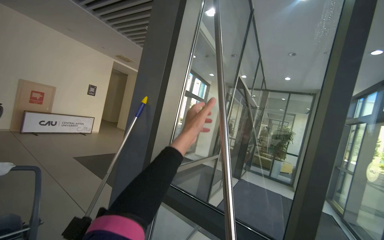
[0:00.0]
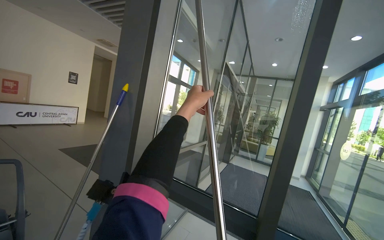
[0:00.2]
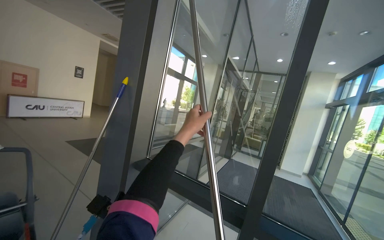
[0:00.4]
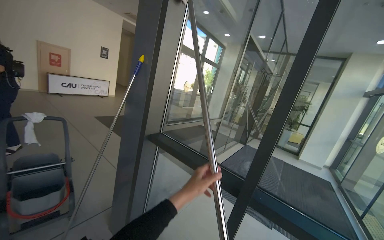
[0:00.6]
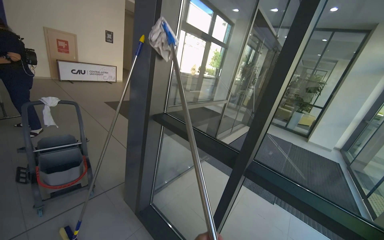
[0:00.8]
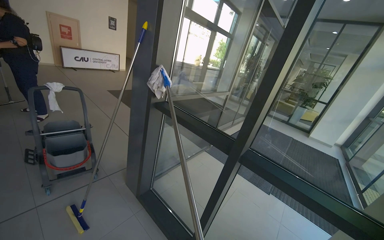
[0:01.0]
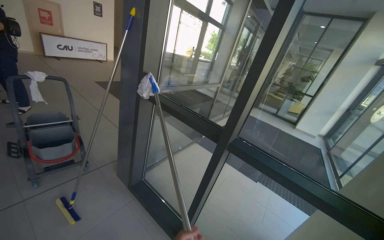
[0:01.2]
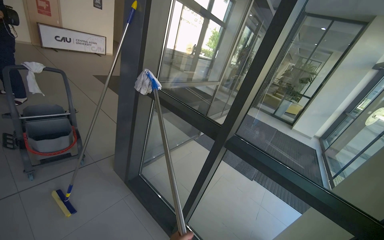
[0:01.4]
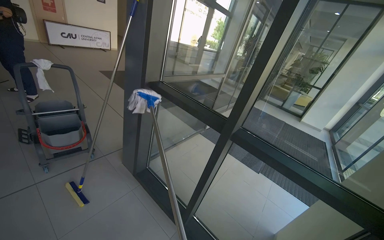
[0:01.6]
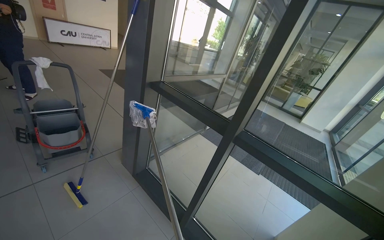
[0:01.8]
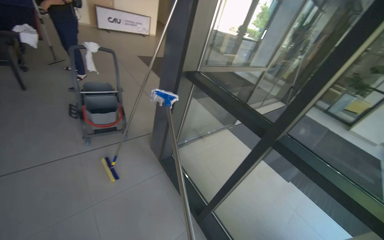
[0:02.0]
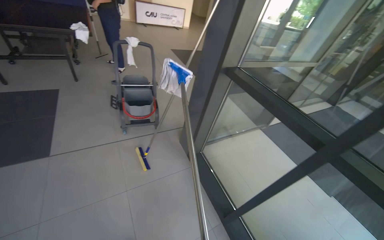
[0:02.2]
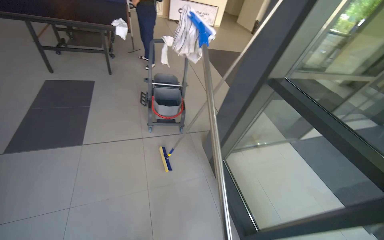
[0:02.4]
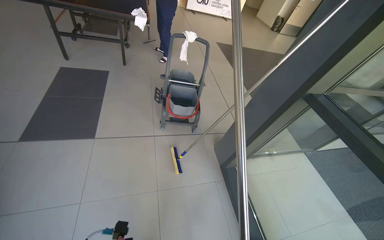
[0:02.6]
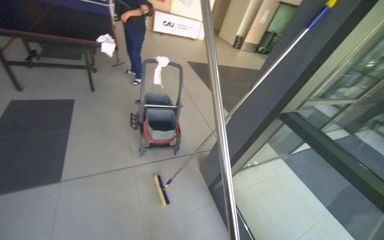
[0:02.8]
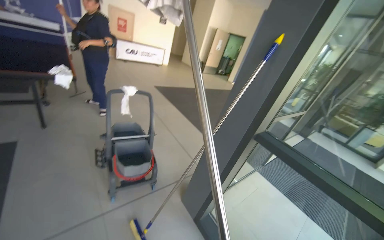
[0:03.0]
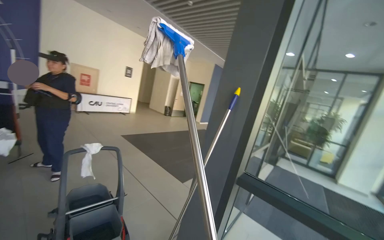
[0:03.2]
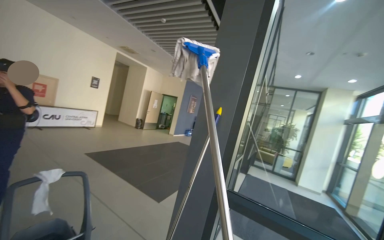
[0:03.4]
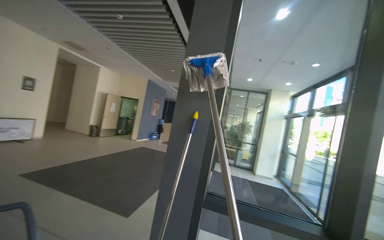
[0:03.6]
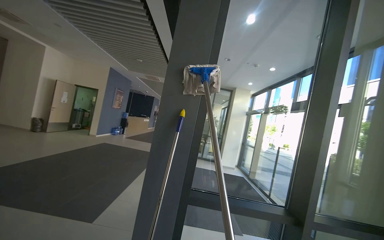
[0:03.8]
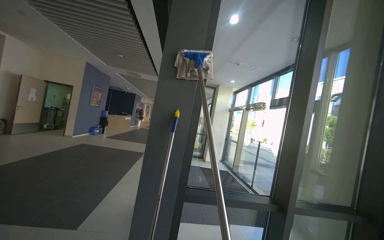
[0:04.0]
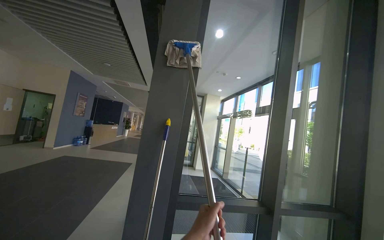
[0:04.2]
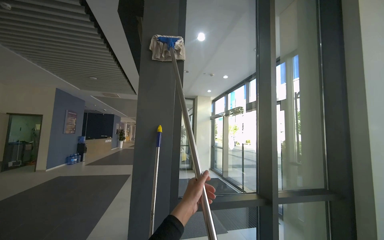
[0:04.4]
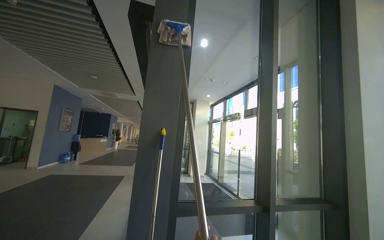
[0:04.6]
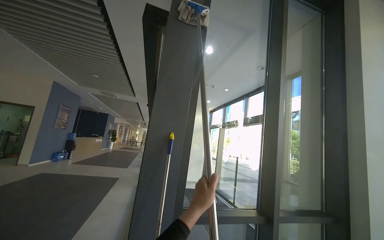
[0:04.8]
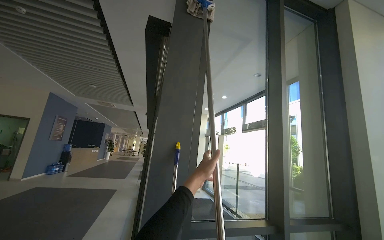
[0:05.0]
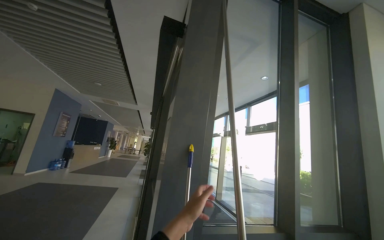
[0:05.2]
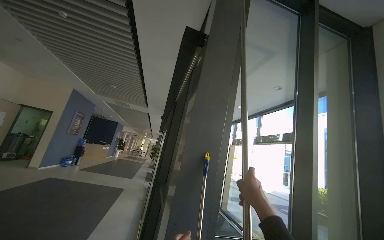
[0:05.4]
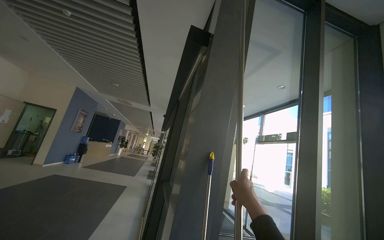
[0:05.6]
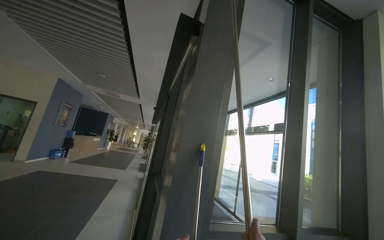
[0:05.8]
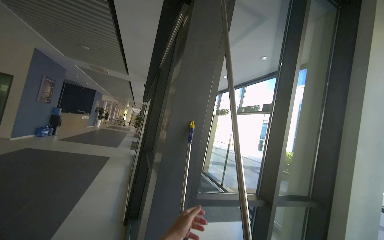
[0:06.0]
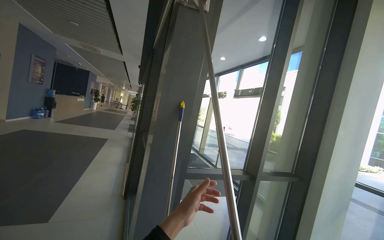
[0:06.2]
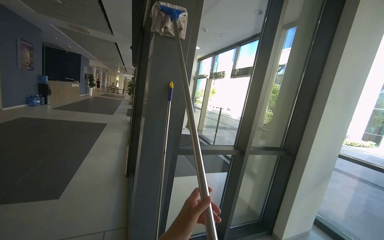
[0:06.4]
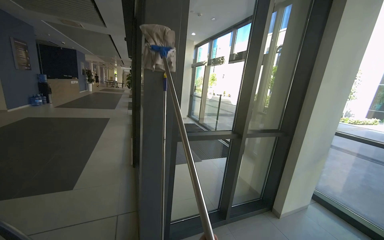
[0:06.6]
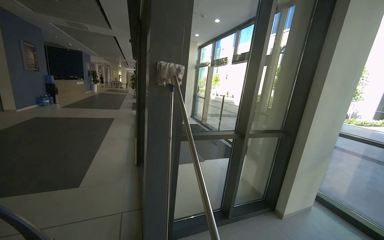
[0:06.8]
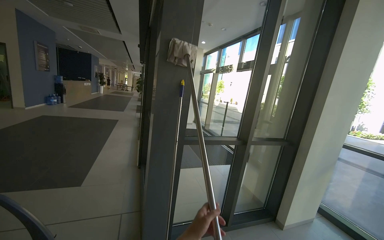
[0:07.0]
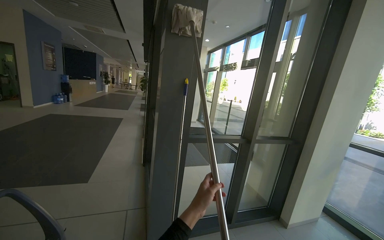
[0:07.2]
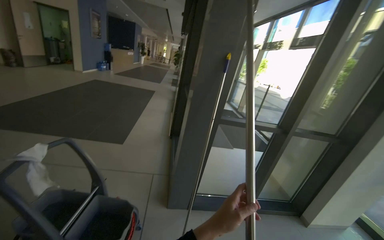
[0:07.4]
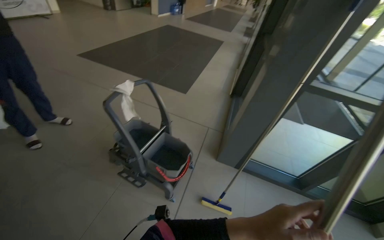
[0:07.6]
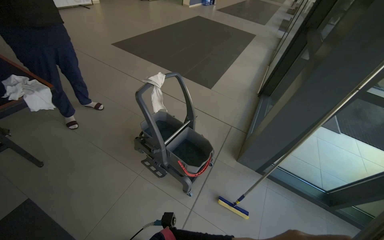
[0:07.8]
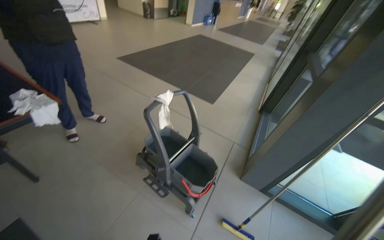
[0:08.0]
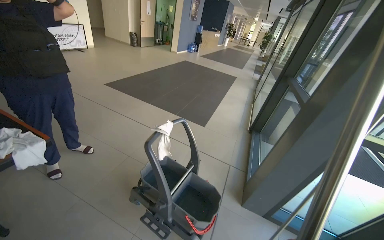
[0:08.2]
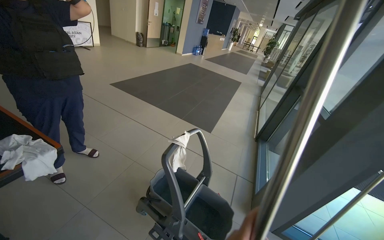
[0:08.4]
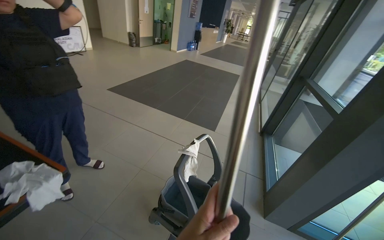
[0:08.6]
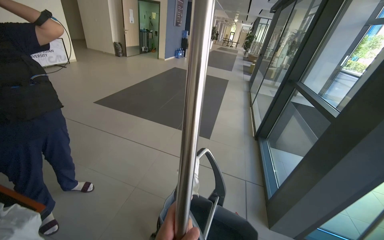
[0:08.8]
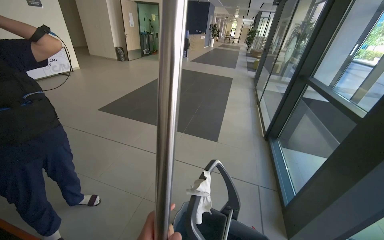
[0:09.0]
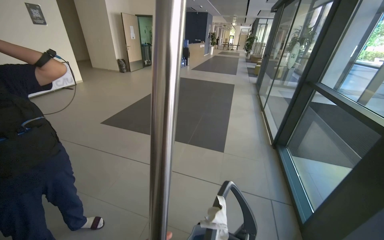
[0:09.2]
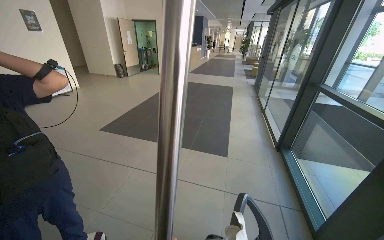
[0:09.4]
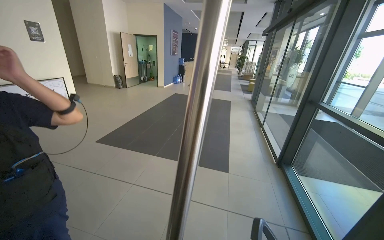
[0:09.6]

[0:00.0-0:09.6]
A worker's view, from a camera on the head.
Job: cleaning windows.
The whole recording: Mopping upper glass windows. The worker mops the upper sections of the glass windows with a long-handled mop.
0:00.0 to 0:01.6: The camera pitches downward, by approximately 30 degrees.
0:01.6 to 0:03.2: The camera travels approximately 70 cm. The view tilts roughly 20 degrees upward.
0:03.2 to 0:04.8: The head travels roughly 50 cm. The view swings roughly 55 degrees to the right.
0:04.8 to 0:06.4: The view tips downward by about 20 degrees.
0:06.4 to 0:08.0: The head rotates roughly 50 degrees to the left. The view tilts about 25 degrees downward.
0:08.0 to 0:09.6: The camera is carried about 80 cm. The view tips upward by about 15 degrees.

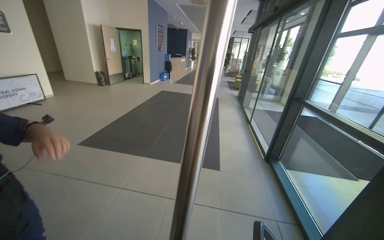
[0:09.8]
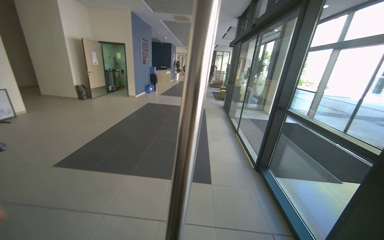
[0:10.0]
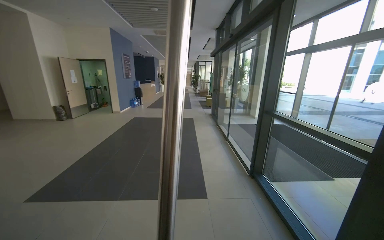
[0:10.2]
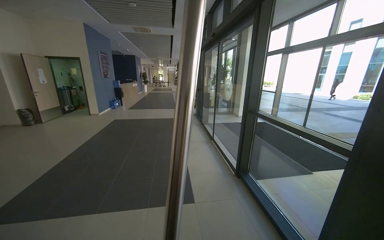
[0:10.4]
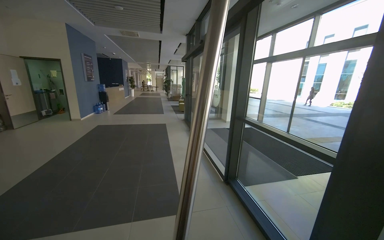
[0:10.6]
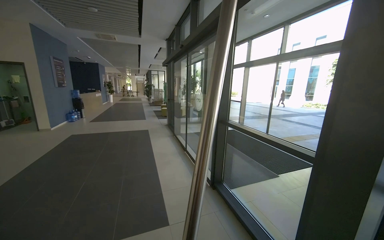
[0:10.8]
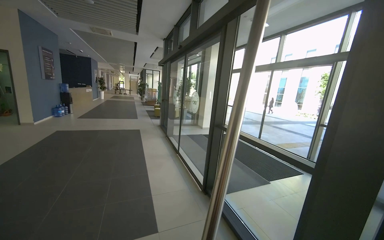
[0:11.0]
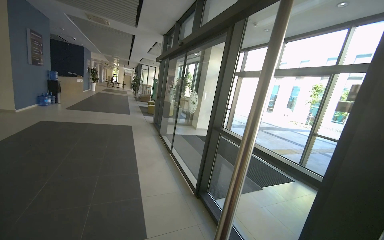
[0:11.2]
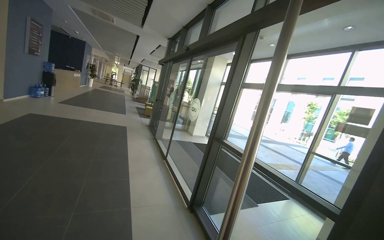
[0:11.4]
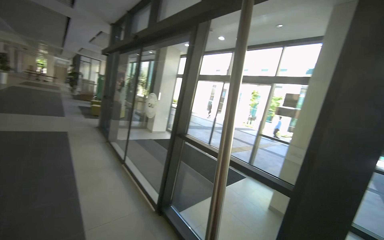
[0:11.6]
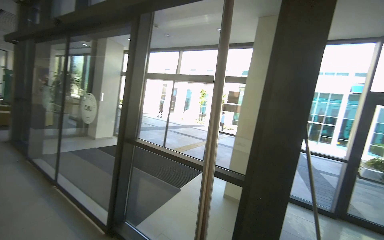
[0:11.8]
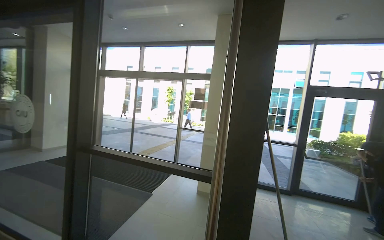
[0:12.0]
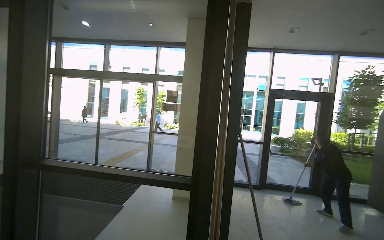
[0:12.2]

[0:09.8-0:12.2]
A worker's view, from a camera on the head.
Job: cleaning windows.
The whole recording: Mopping upper glass windows. The worker mops the upper sections of the glass windows with a long-handled mop.
0:09.8 to 0:11.0: The camera sweeps to the right, by some 30 degrees. The wearer looks approximately 10 degrees further upward.
0:11.0 to 0:12.2: The head travels roughly 50 cm. The camera is aimed about 60 degrees further to the right.

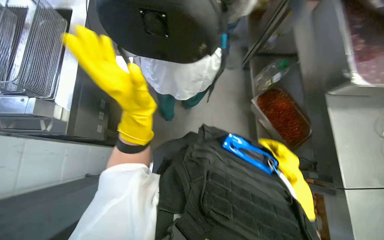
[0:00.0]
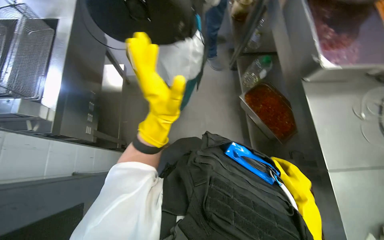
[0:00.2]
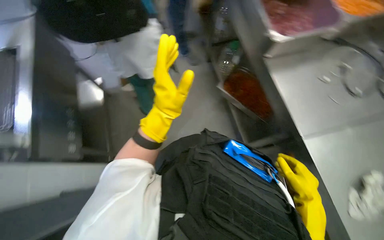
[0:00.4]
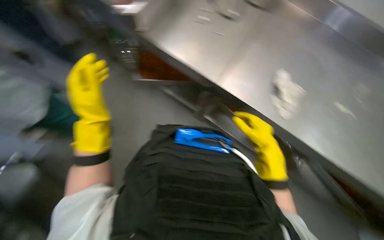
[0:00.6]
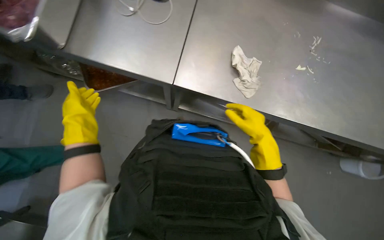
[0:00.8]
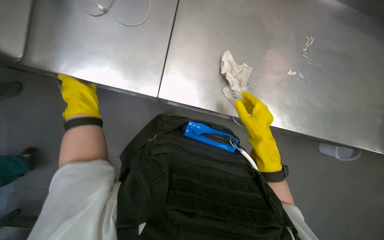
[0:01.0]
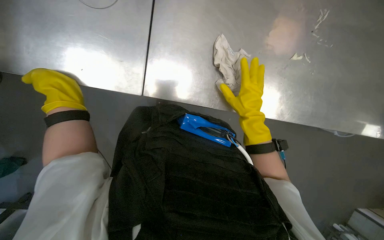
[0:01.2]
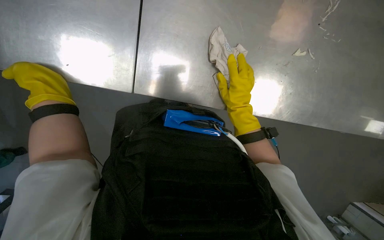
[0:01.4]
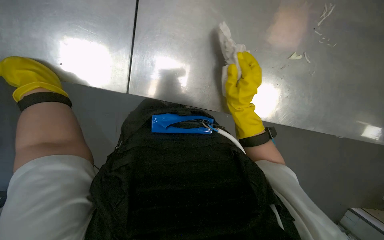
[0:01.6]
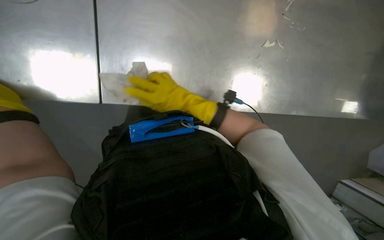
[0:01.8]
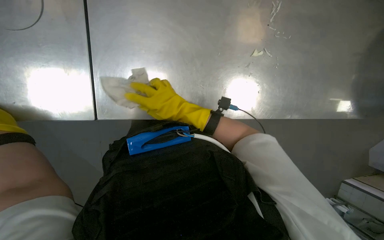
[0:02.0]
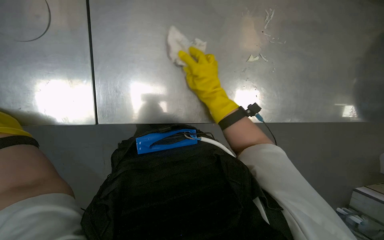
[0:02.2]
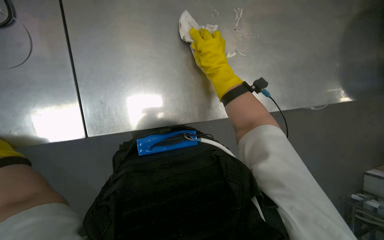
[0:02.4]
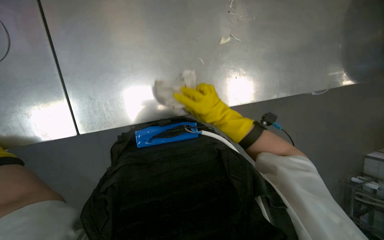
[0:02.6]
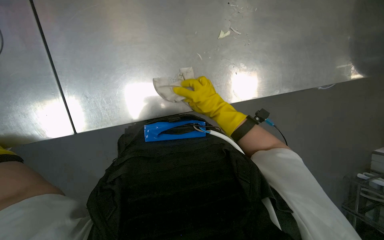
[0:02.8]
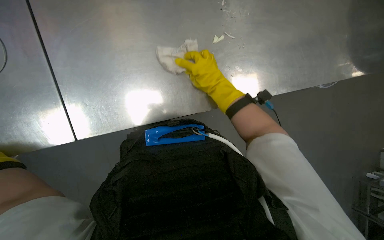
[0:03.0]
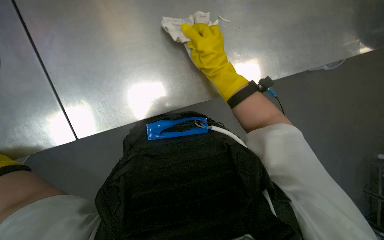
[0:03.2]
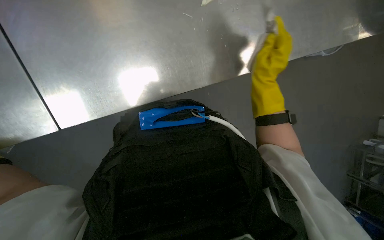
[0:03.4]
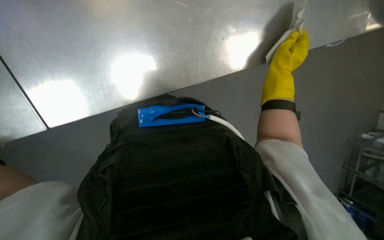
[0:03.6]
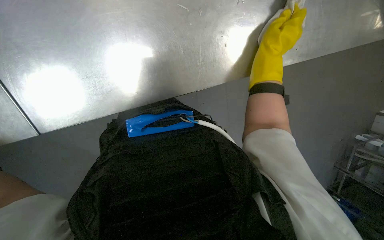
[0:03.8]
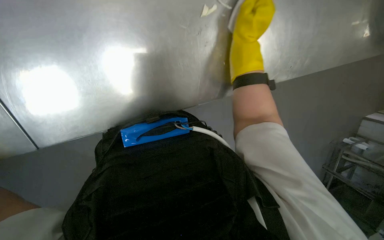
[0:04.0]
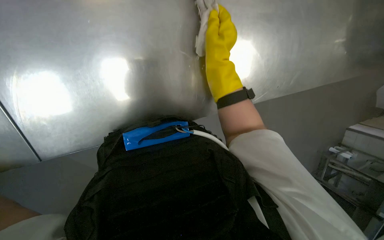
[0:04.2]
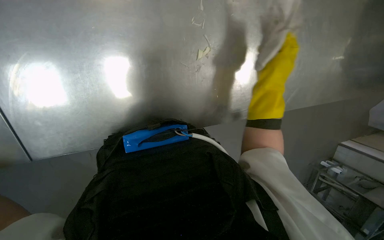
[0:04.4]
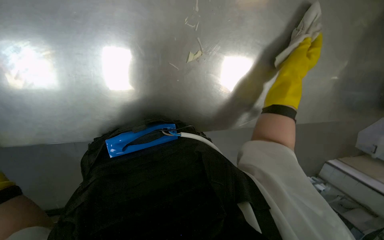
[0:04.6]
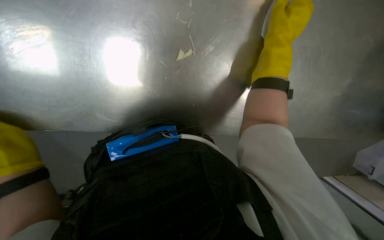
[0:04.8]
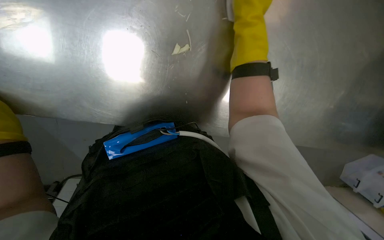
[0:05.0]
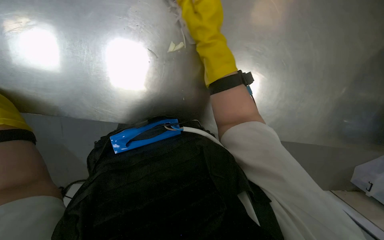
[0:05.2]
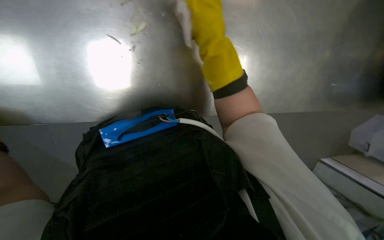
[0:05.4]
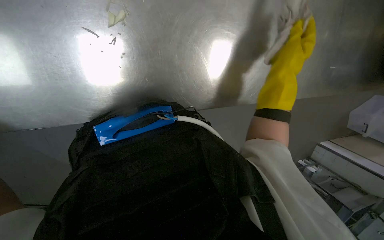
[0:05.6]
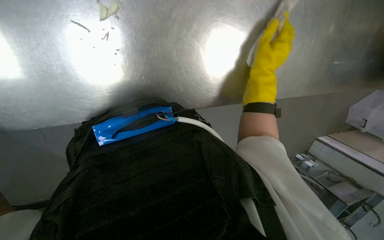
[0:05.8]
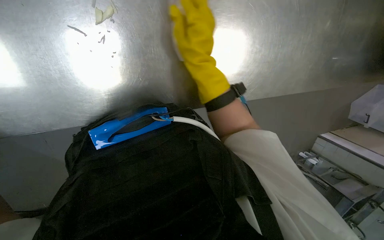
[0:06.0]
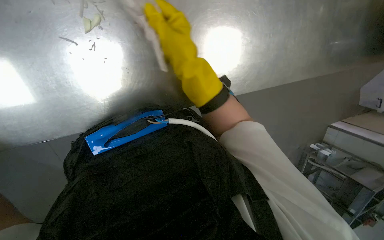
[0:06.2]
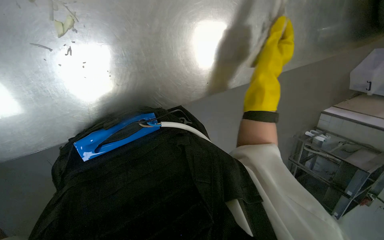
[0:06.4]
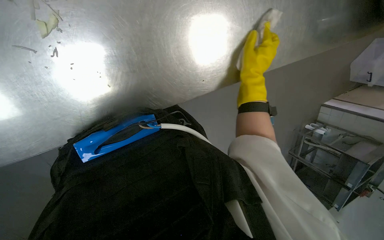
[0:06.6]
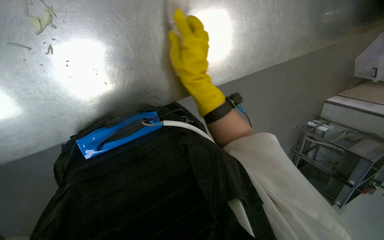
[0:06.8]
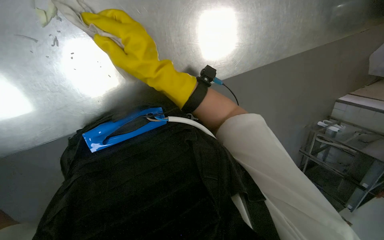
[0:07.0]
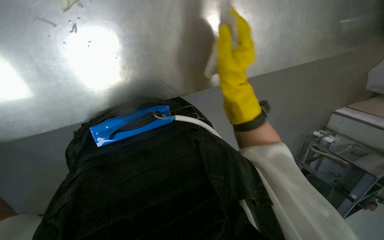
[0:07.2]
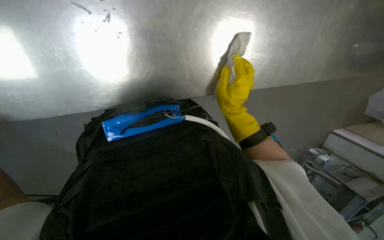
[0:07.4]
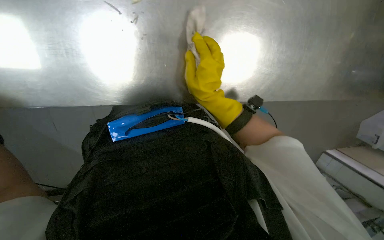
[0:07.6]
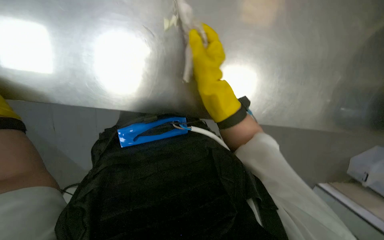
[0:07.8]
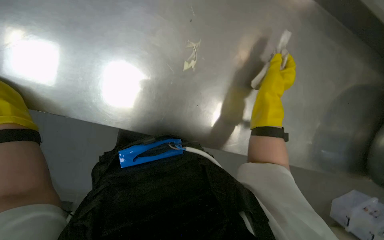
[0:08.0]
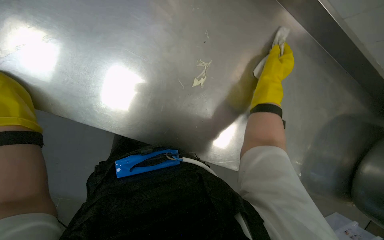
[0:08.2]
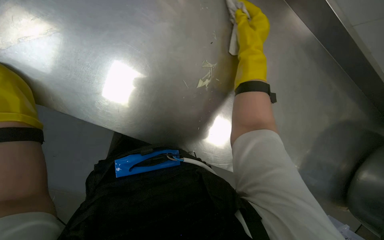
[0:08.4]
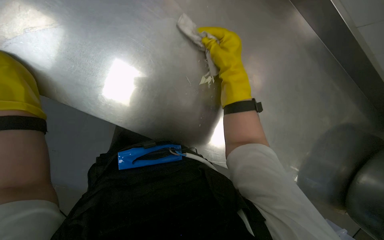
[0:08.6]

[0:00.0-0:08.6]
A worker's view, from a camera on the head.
Job: wiping surfaces.
The whole recording: Cleaning kitchen counter. The worker wipes the stainless steel counter, gathers food scraps, and discards them.
0:01.4 to 0:02.8: The right hand travels to the left and back again, about 10 cm each way.
0:02.8 to 0:04.4: The right hand goes about 25 cm nearer to the camera and to the right.
0:04.4 to 0:05.8: The camera pitches downward, by approximately 20 degrees. The right hand moves left and right over about 25 cm, changing direction 2 times.
0:05.8 to 0:07.2: The right hand heads to the left, covering some 15 cm.
0:07.2 to 0:08.6: The view tips upward by roughly 30 degrees. Everything in view rotates approximately 30 degrees clockwise.
